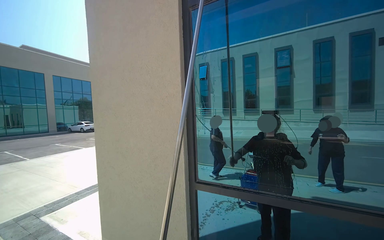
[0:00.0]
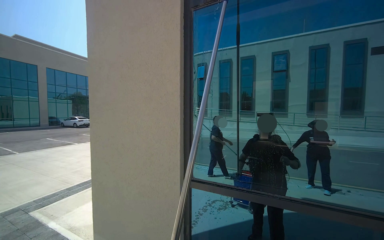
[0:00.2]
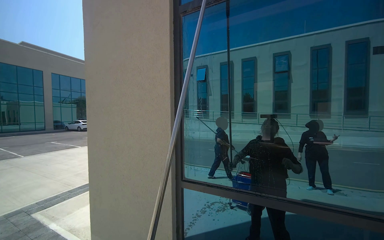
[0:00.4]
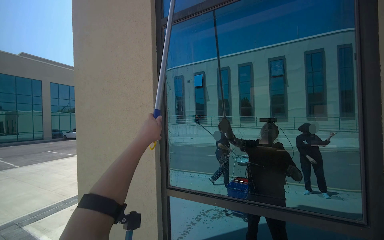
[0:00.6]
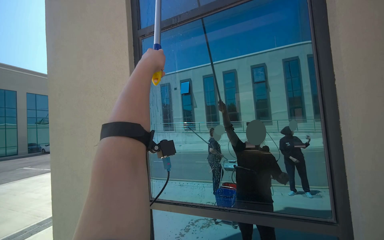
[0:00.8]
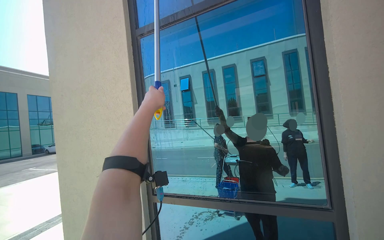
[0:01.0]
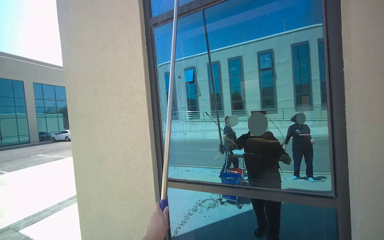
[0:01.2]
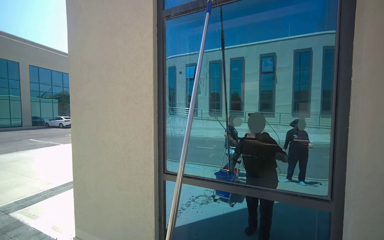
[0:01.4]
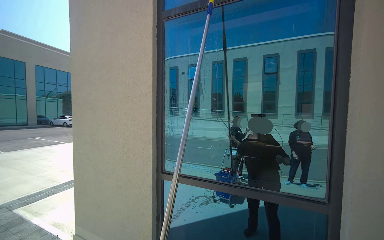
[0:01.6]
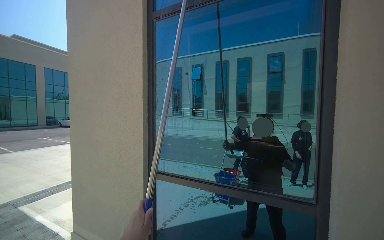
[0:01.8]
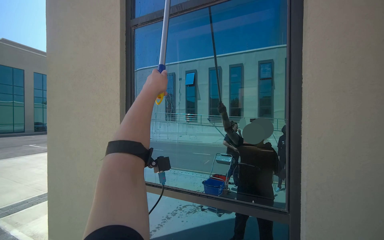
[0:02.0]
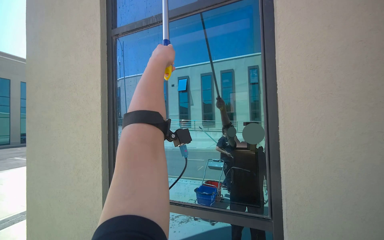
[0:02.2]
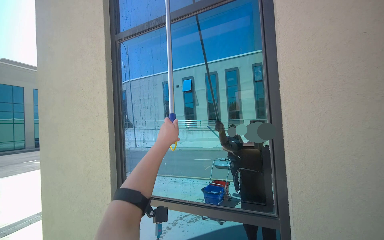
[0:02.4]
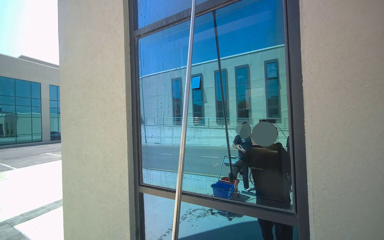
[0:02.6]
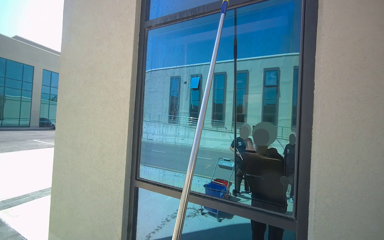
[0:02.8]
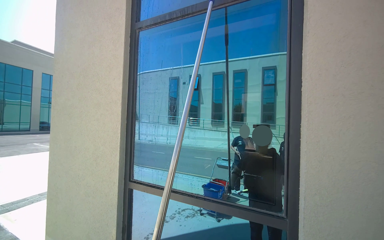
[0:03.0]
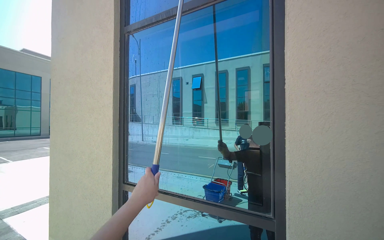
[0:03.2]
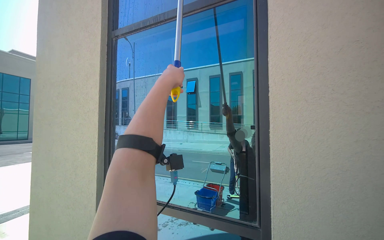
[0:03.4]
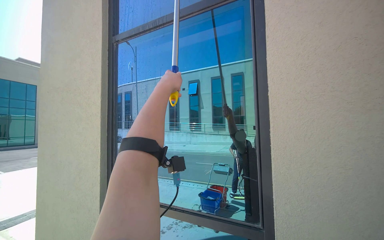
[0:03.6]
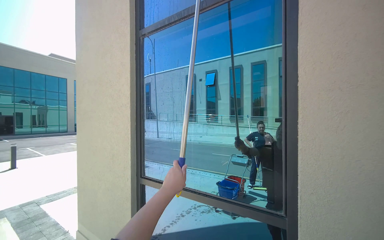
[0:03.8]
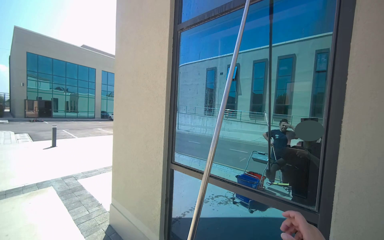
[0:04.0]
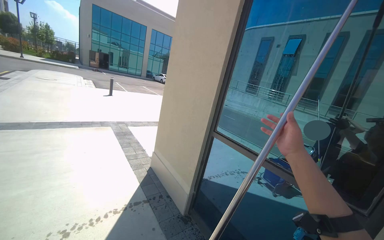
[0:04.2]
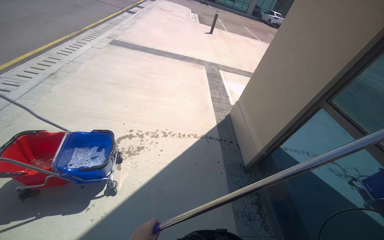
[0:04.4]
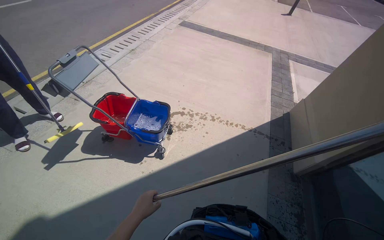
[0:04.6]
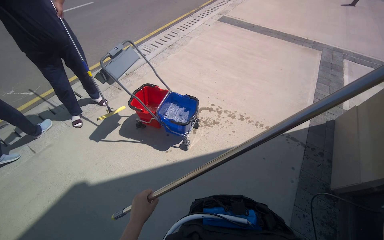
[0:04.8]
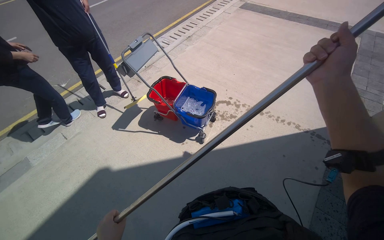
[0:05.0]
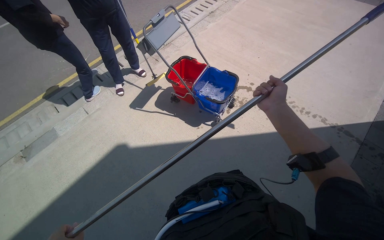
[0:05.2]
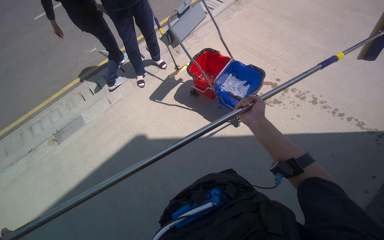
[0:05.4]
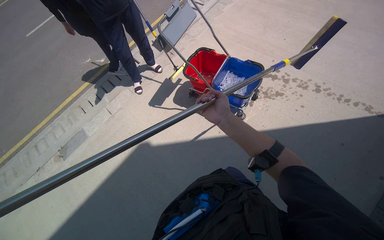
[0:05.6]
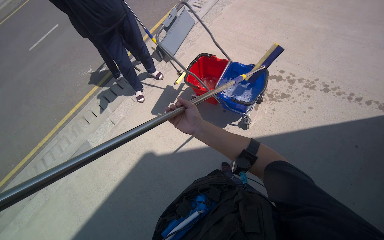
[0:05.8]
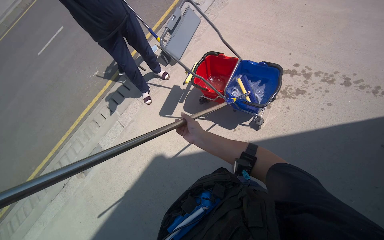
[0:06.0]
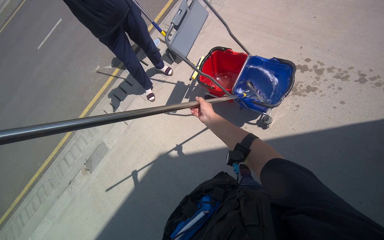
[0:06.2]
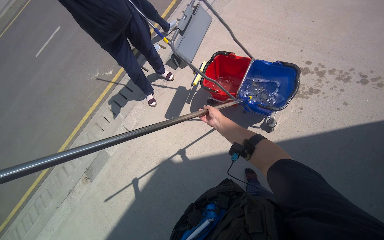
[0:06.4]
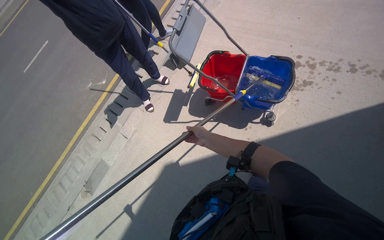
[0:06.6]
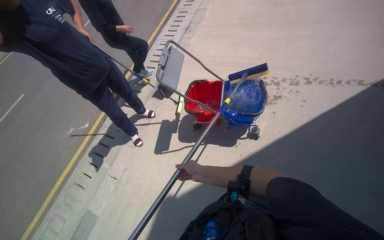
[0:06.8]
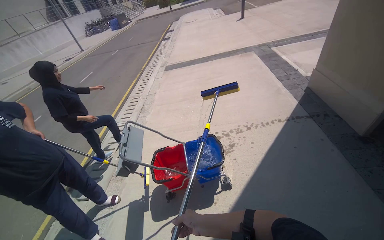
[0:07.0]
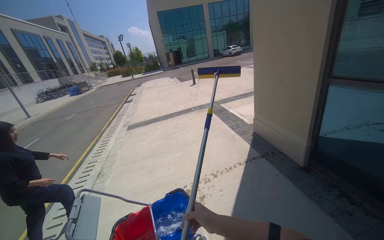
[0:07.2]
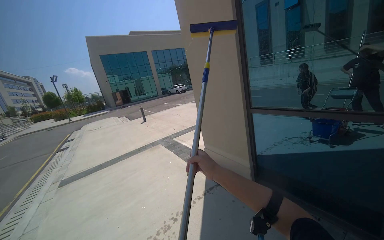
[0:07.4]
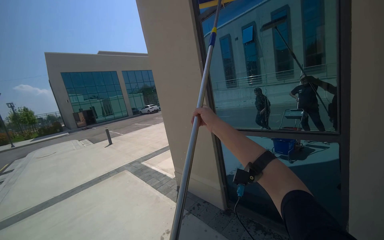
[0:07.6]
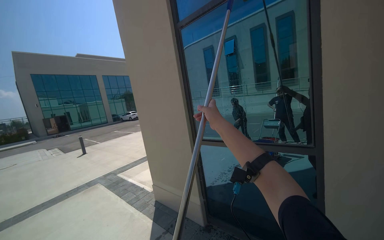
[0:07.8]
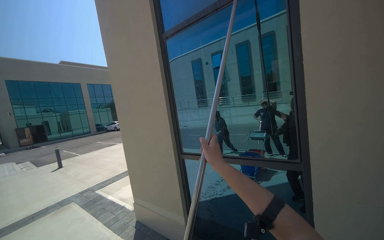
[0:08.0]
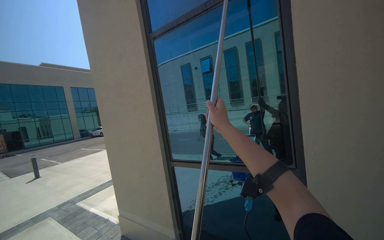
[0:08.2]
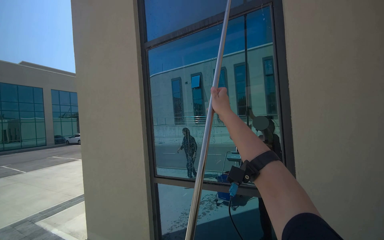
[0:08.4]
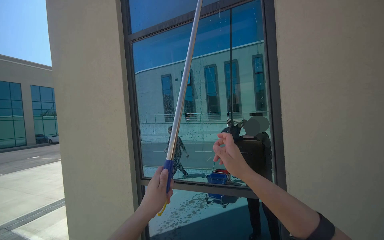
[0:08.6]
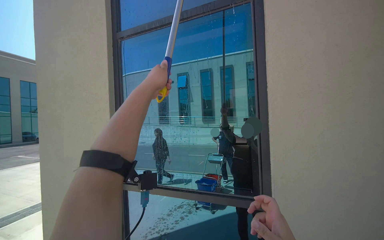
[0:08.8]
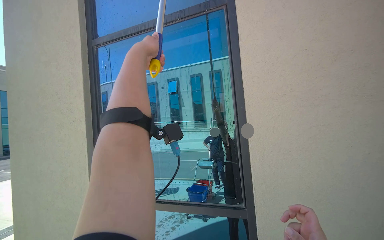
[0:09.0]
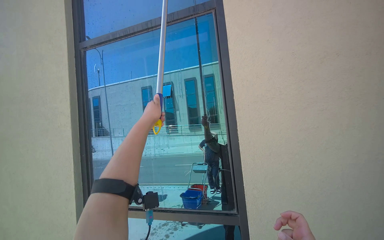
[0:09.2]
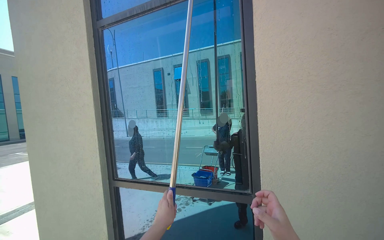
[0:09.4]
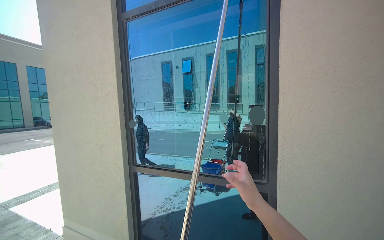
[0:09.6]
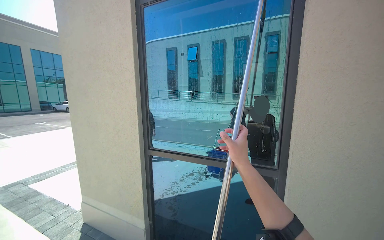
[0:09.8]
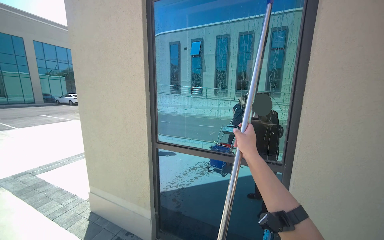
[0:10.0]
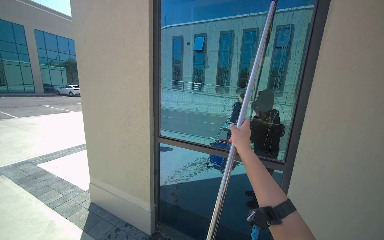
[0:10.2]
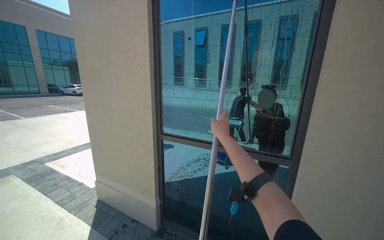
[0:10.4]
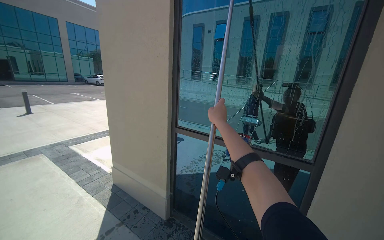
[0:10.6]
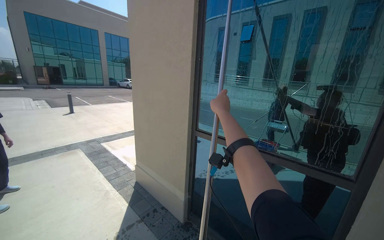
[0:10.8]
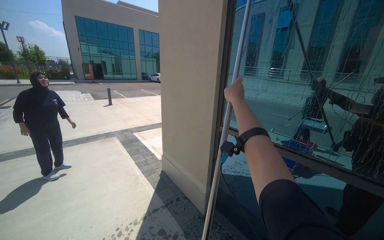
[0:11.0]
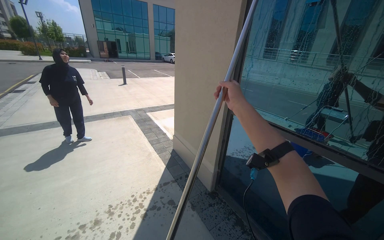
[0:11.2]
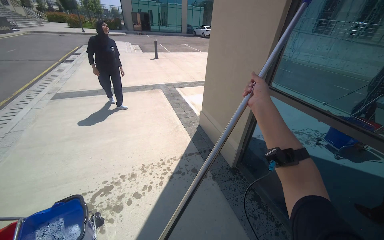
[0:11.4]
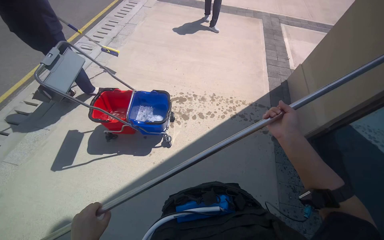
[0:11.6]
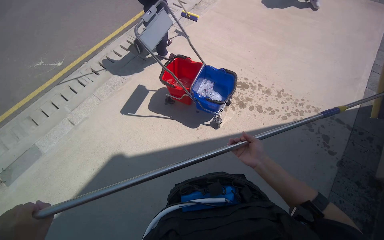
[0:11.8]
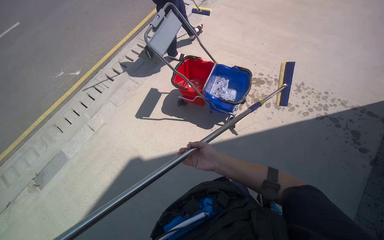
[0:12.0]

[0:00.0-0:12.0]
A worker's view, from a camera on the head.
Job: cleaning windows.
The whole recording: Cleaning building windows. The worker scrubs the building windows with a long-handled squeegee, frequently dipping it into a bucket.
0:03.0 to 0:04.4: The head rotates about 65 degrees to the left. The view tilts approximately 35 degrees downward.
0:04.4 to 0:06.0: The wearer's head swings some 55 degrees to the left. The camera pitches downward, by approximately 20 degrees.
0:06.0 to 0:07.6: The wearer's head swings approximately 75 degrees to the right. The camera pitches upward, by roughly 80 degrees.
0:07.6 to 0:09.0: The camera is carried roughly 50 cm. The camera sweeps to the right, by some 30 degrees. The view tips upward by roughly 15 degrees.
0:09.0 to 0:10.4: The view tips downward by roughly 15 degrees.
0:10.4 to 0:12.0: The head rotates roughly 100 degrees to the left. The view tilts approximately 50 degrees downward.

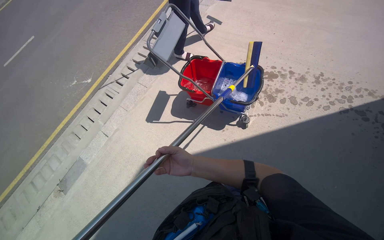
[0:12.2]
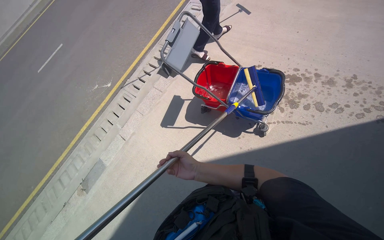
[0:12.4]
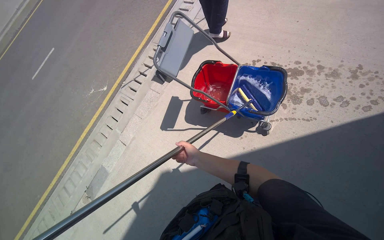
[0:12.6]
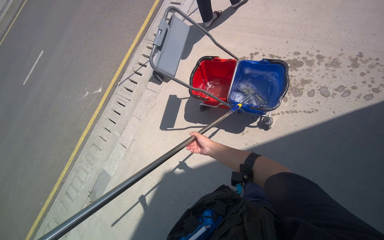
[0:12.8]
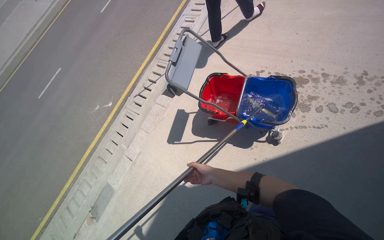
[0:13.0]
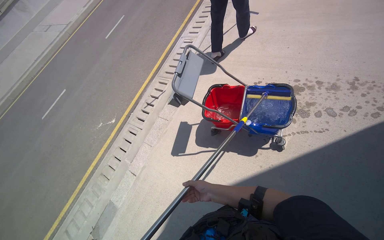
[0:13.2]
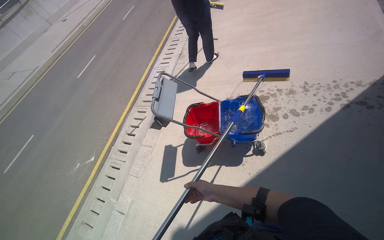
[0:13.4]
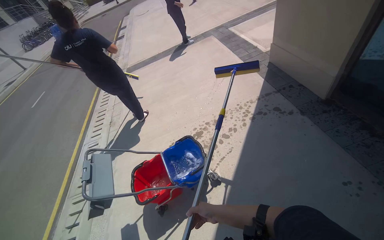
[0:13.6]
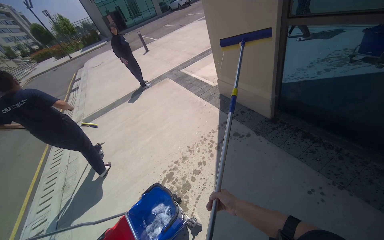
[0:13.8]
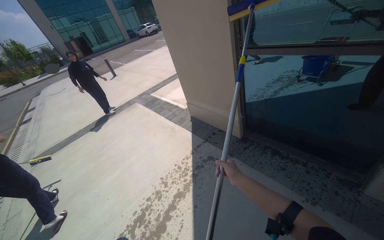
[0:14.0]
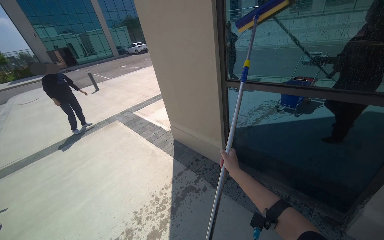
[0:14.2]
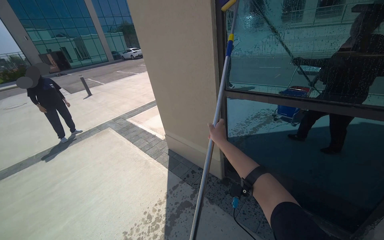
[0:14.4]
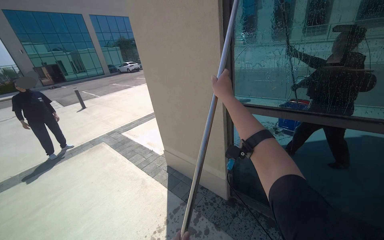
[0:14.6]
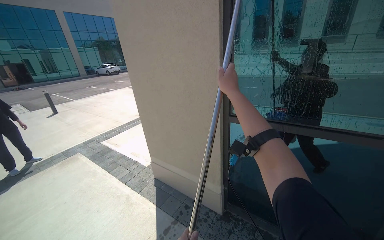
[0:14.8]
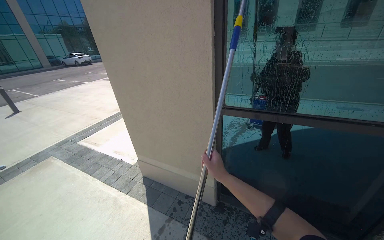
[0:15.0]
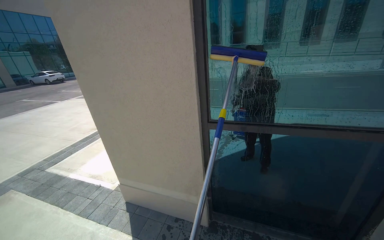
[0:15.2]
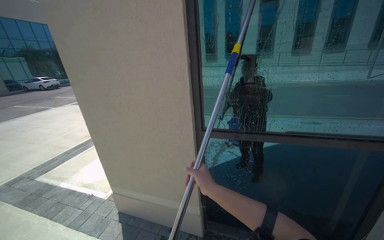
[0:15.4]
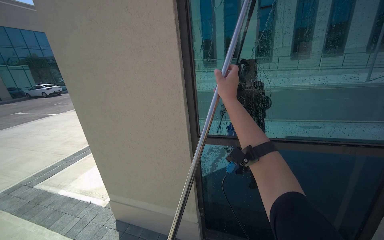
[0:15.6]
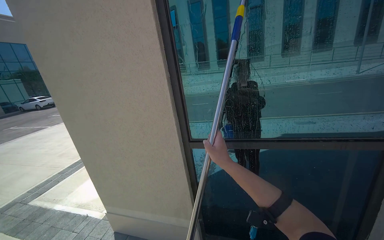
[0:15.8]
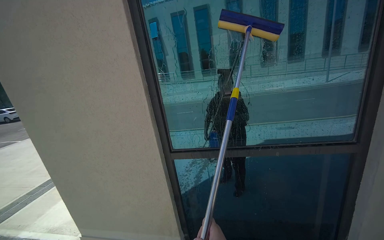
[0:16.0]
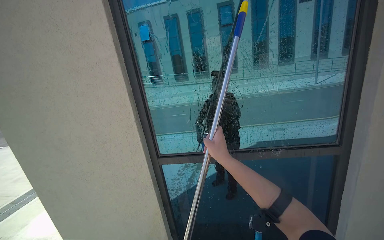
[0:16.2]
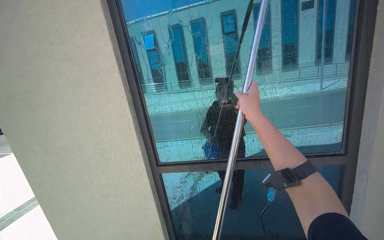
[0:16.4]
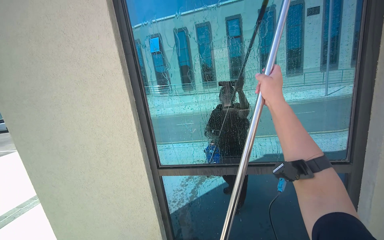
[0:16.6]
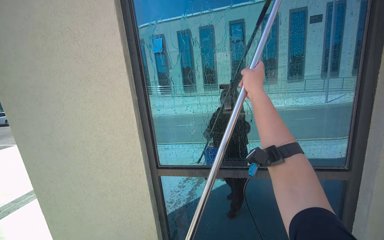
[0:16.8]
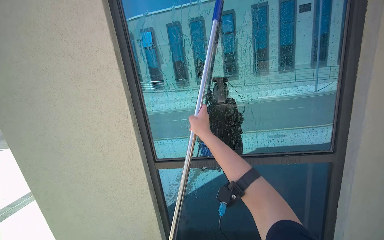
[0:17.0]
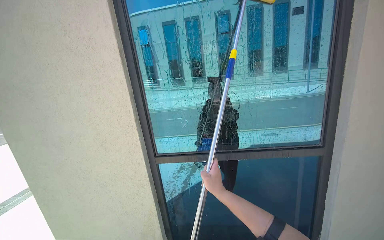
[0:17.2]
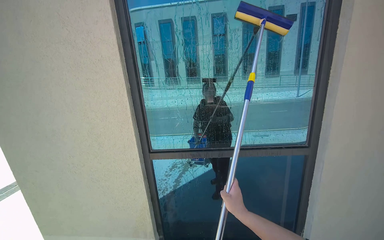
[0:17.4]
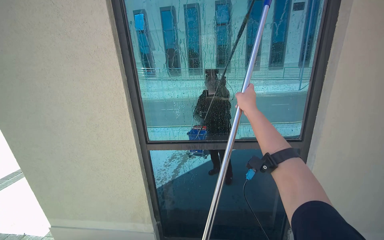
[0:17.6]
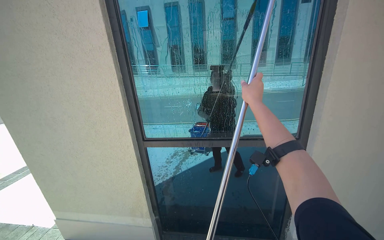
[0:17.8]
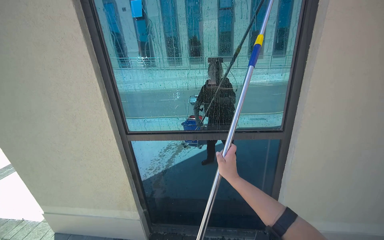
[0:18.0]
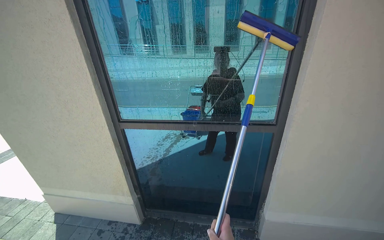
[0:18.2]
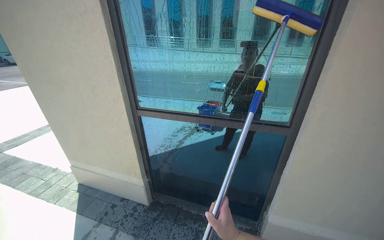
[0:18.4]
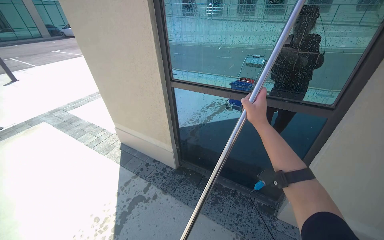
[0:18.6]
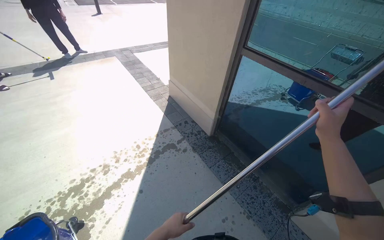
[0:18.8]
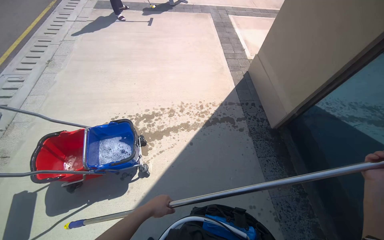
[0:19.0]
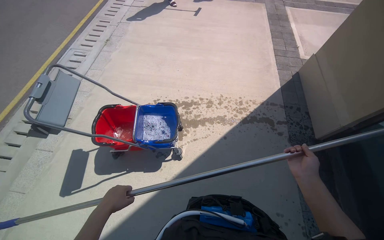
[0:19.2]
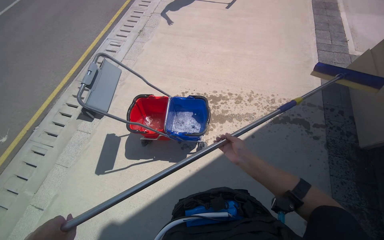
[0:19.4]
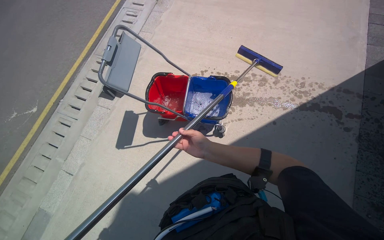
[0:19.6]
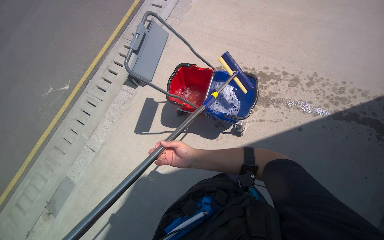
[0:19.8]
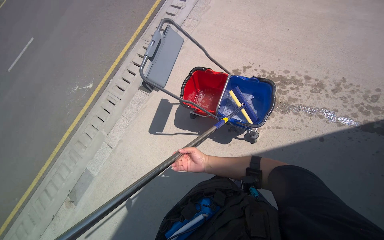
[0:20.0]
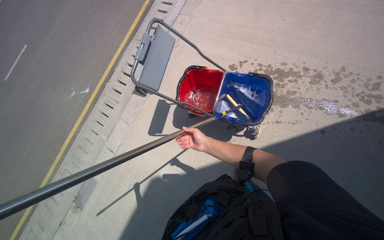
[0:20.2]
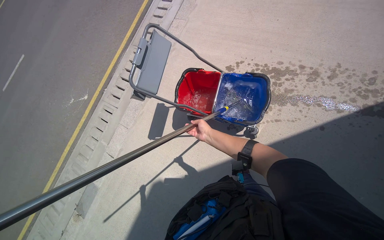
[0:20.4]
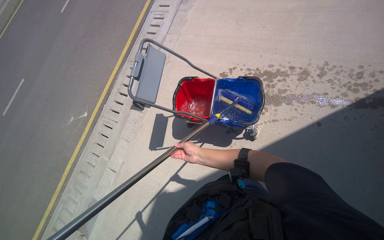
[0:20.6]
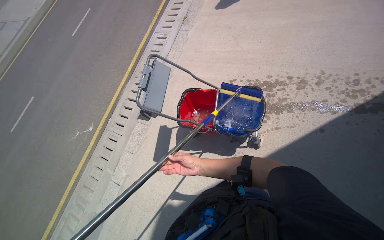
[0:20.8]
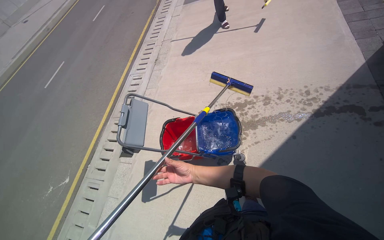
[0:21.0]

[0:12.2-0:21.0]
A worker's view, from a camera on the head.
Job: cleaning windows.
The whole recording: Cleaning building windows. The worker scrubs the building windows with a long-handled squeegee, frequently dipping it into a bucket.
0:12.2 to 0:13.6: The head turns to the right by approximately 45 degrees. The wearer looks about 35 degrees further upward.
0:13.6 to 0:15.2: The camera travels about 90 cm. The wearer's head swings about 55 degrees to the right. The view tips upward by about 40 degrees.
0:15.2 to 0:16.6: The view tilts roughly 15 degrees upward. The right hand is displaced to the right and nearer to the camera by approximately 40 cm, and goes down the picture and returns, about 30 cm each way.
0:18.0 to 0:19.6: The wearer moves approximately 70 cm. The head turns to the left by approximately 105 degrees. The camera pitches downward, by approximately 45 degrees.
0:19.6 to 0:21.0: The wearer looks some 15 degrees further upward.
